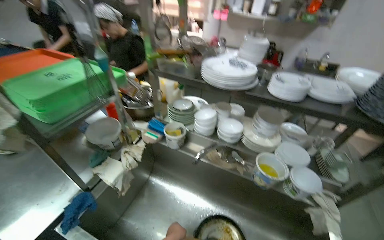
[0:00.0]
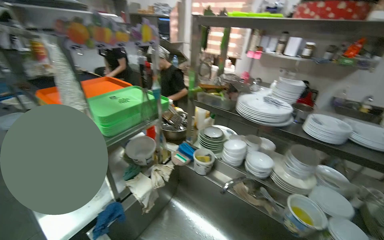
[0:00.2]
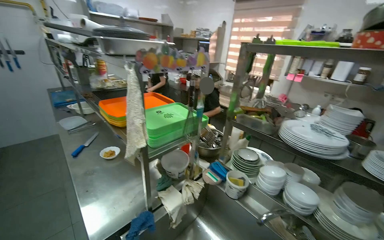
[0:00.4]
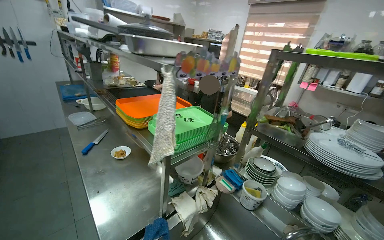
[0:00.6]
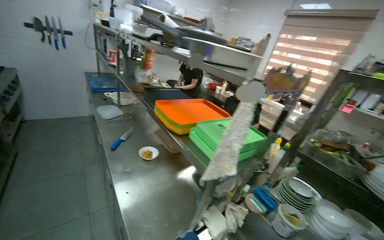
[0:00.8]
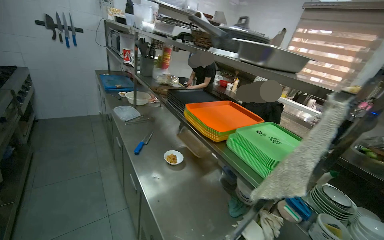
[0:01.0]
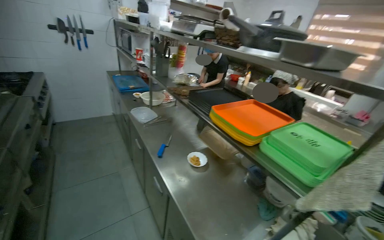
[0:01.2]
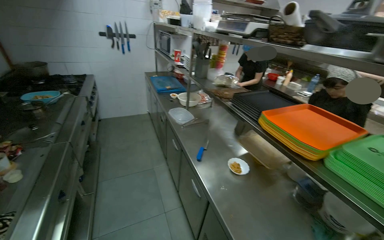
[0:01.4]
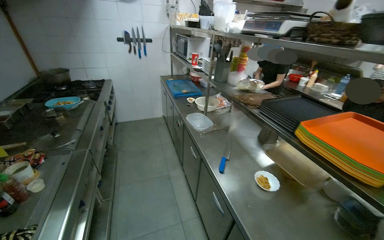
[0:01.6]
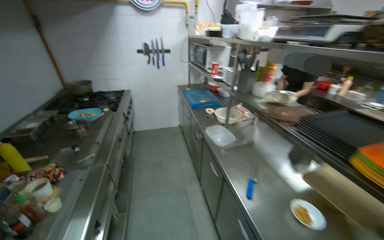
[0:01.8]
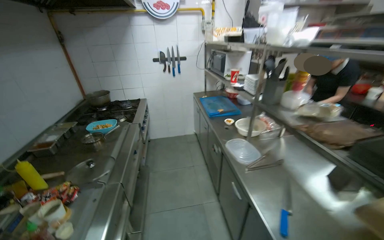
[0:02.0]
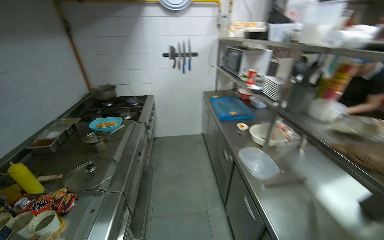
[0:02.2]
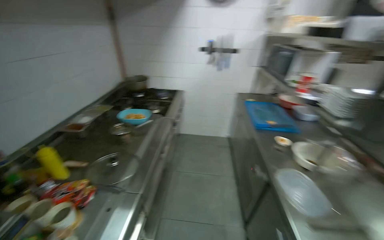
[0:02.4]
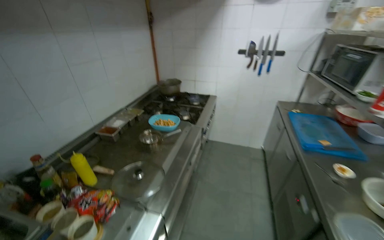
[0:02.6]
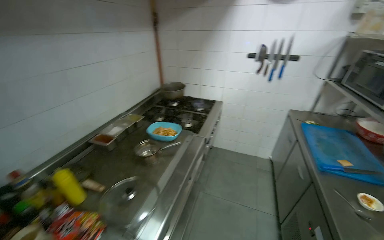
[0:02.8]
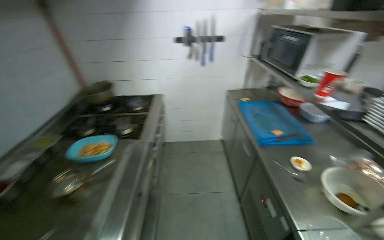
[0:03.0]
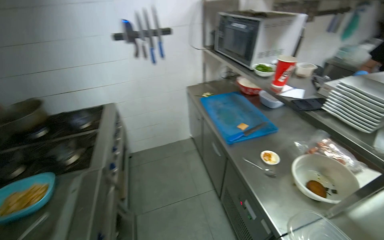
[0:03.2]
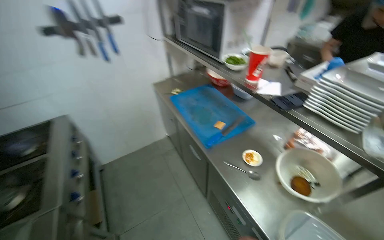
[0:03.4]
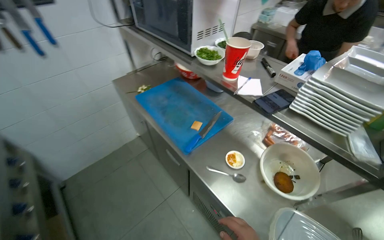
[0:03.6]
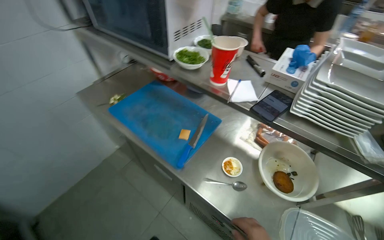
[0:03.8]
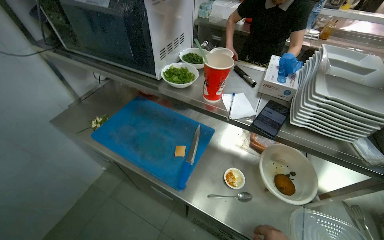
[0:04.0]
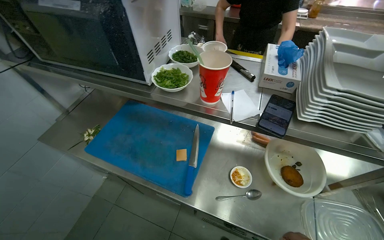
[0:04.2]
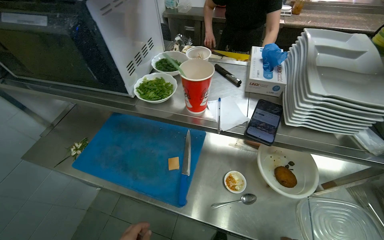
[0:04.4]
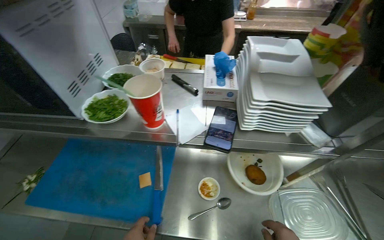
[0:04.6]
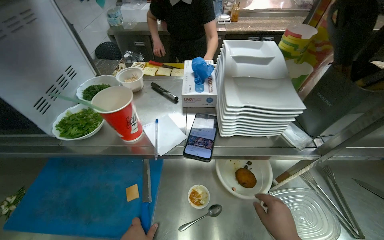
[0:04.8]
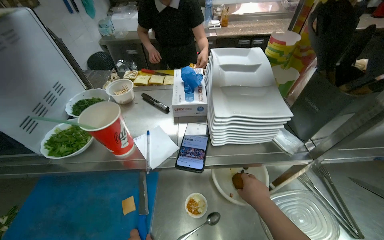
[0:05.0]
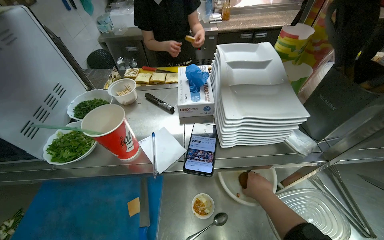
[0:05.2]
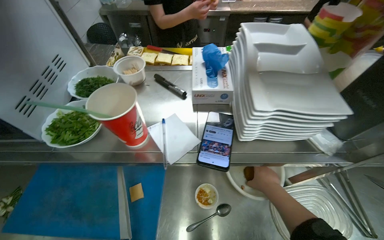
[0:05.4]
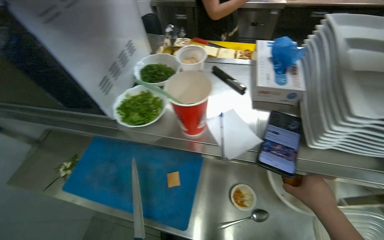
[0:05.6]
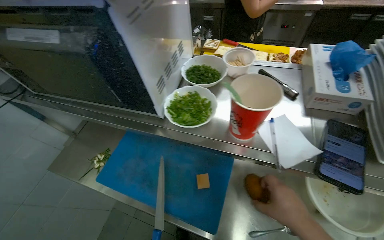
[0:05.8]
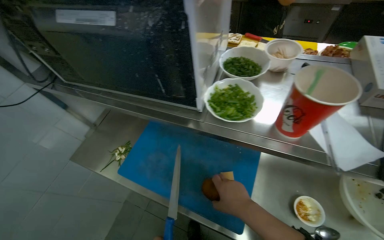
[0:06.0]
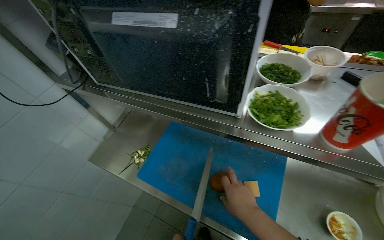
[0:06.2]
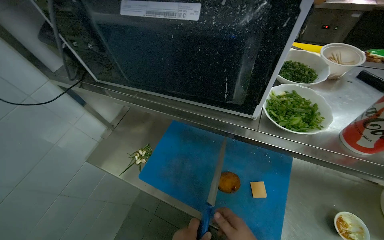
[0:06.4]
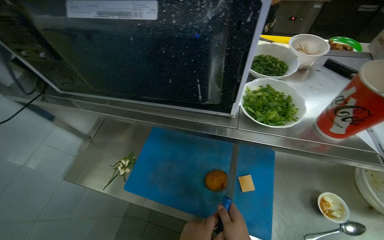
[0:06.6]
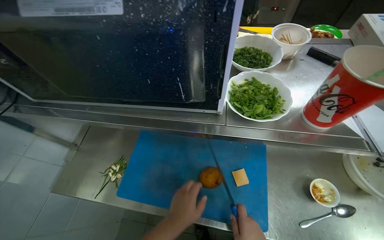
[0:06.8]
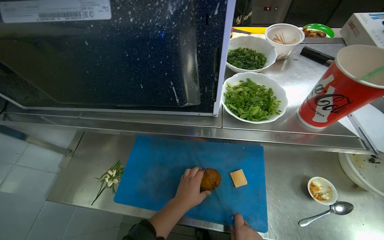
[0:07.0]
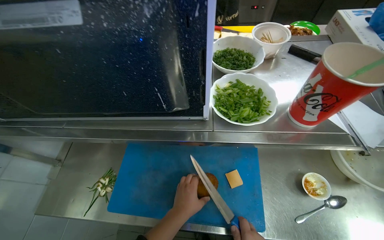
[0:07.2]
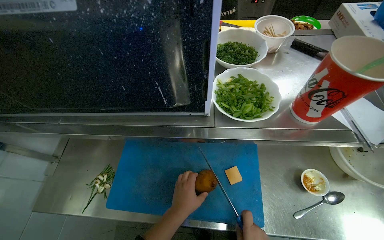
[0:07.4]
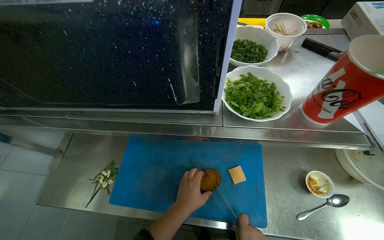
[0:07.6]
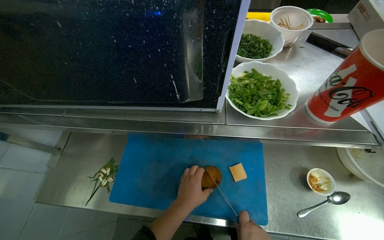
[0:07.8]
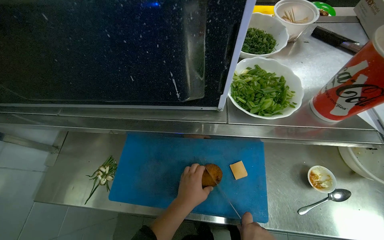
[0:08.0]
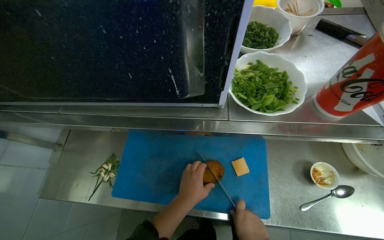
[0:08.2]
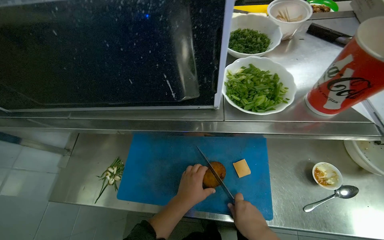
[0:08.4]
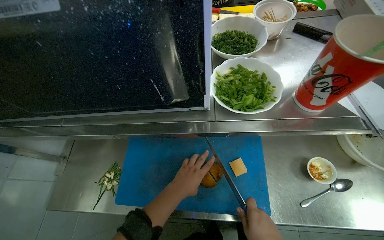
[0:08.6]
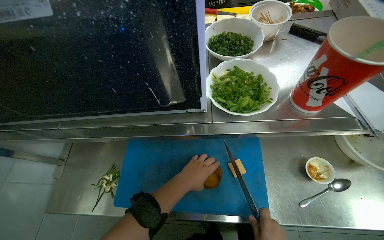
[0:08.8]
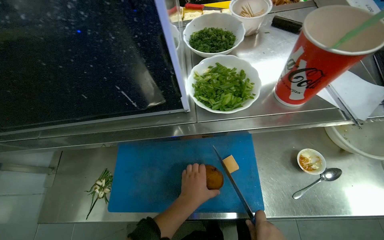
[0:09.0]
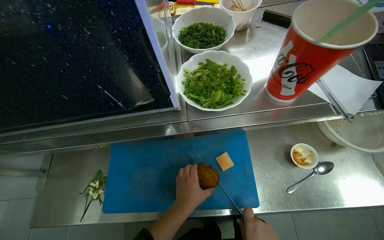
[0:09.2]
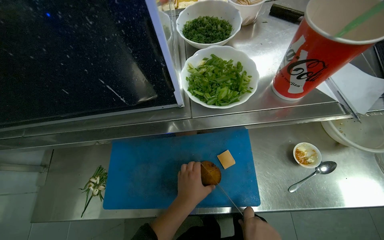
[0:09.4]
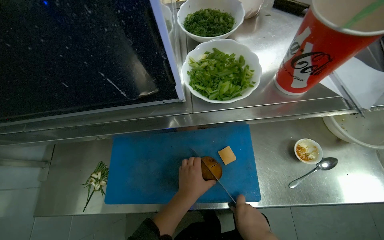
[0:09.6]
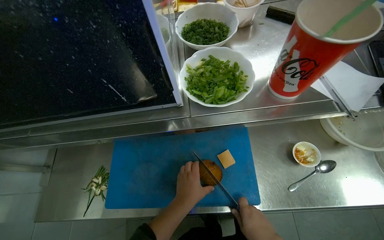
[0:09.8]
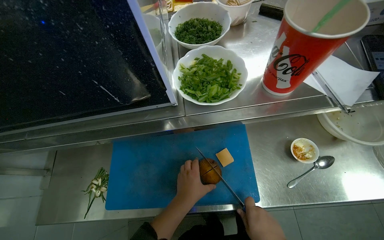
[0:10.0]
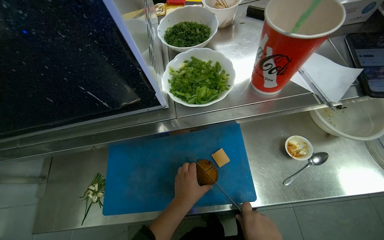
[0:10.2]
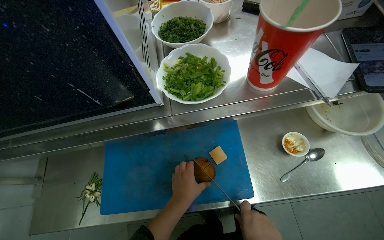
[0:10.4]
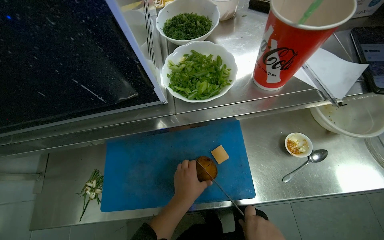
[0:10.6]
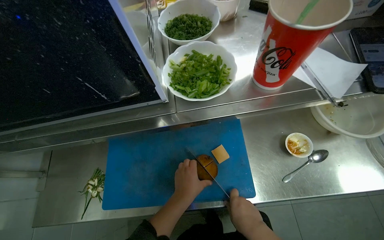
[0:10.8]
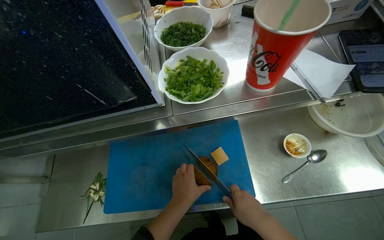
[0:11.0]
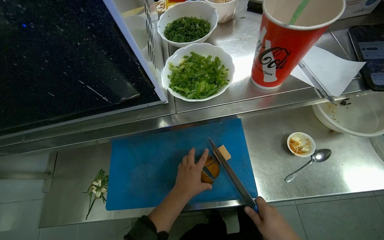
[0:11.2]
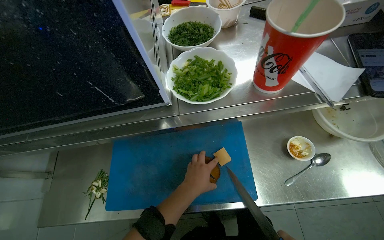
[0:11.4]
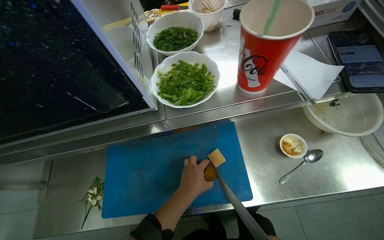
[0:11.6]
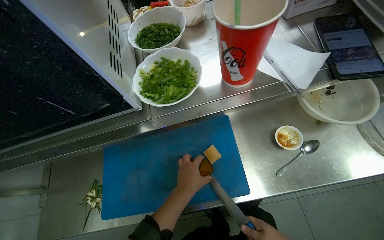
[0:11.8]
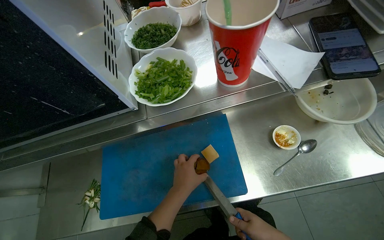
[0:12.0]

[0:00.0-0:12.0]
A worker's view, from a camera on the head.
Job: preparing food.
The whole recording: Preparing and coating bread with sauce. The worker cuts cheese, then uses it to spread sauce on bread in a pan before placing the prepared bread on a plate.
0:00.0 to 0:01.6: The wearer moves some 1 m. The wearer looks about 45 degrees further to the left. The wearer looks roughly 15 degrees further upward.
0:01.6 to 0:03.0: The head travels approximately 1 m. The camera sweeps to the left, by roughly 15 degrees.
0:03.0 to 0:04.4: The camera travels roughly 80 cm. The head turns to the right by approximately 70 degrees. The camera pitches downward, by about 15 degrees.
0:06.0 to 0:07.6: The head turns to the right by approximately 15 degrees.

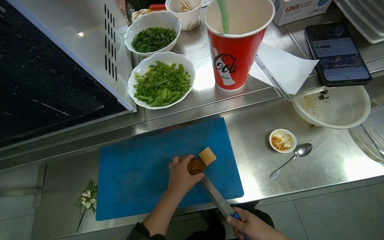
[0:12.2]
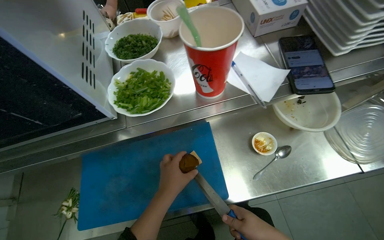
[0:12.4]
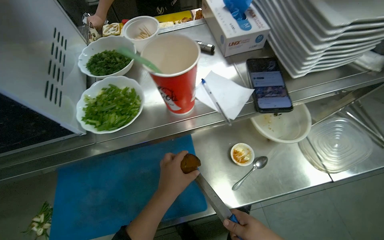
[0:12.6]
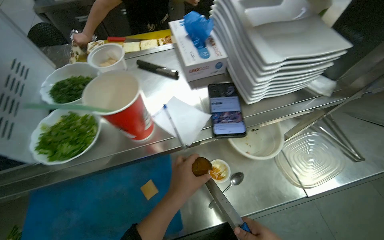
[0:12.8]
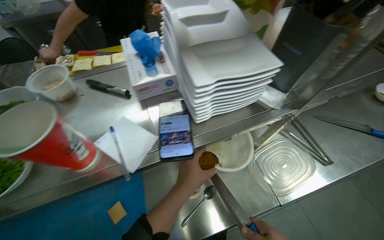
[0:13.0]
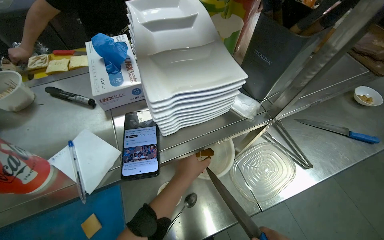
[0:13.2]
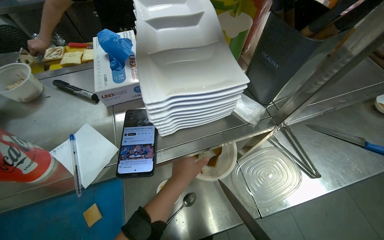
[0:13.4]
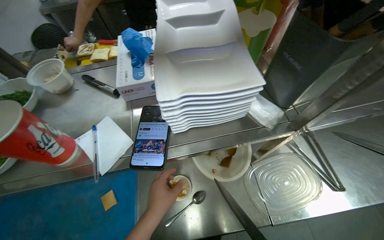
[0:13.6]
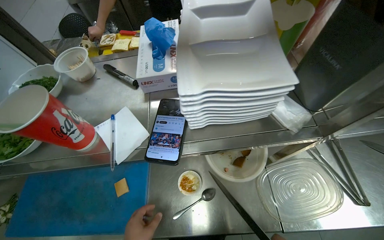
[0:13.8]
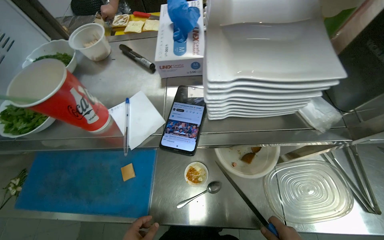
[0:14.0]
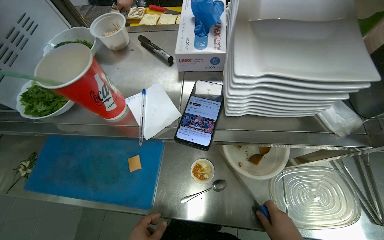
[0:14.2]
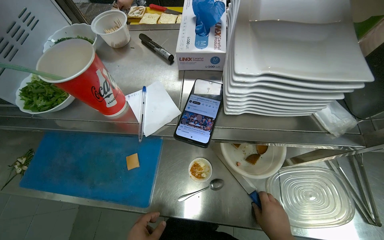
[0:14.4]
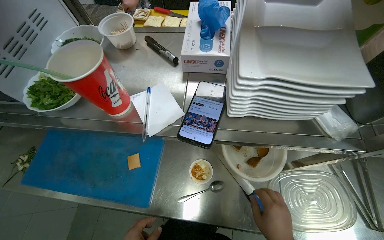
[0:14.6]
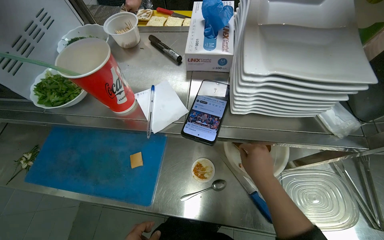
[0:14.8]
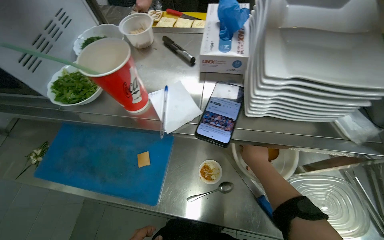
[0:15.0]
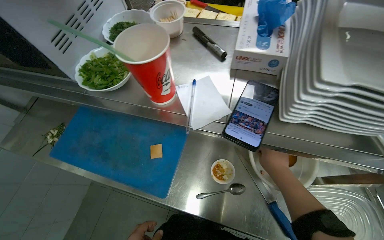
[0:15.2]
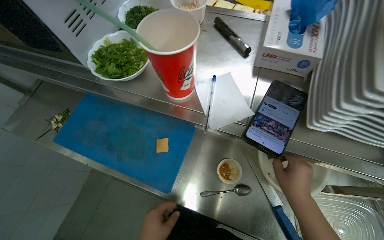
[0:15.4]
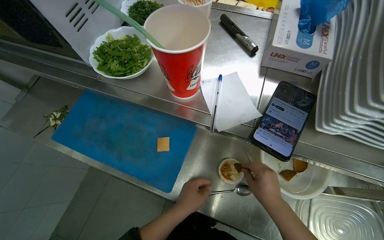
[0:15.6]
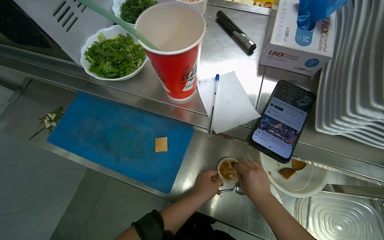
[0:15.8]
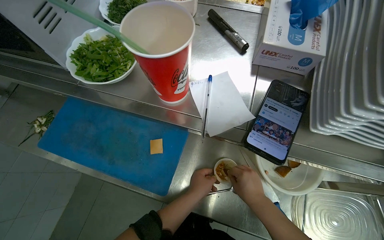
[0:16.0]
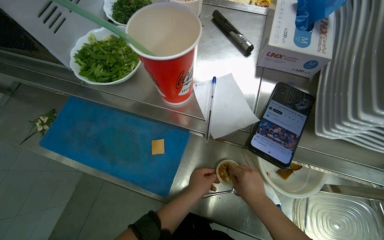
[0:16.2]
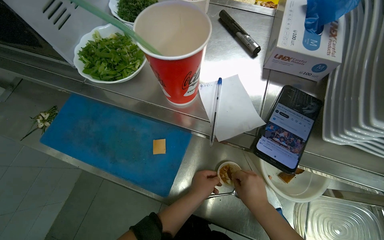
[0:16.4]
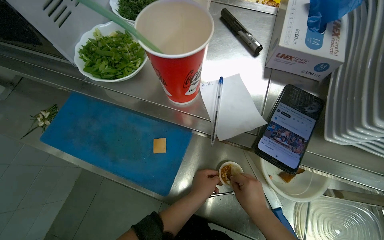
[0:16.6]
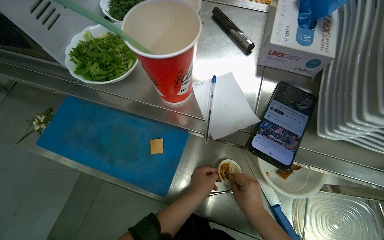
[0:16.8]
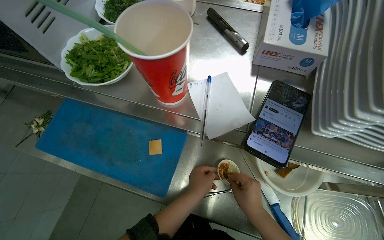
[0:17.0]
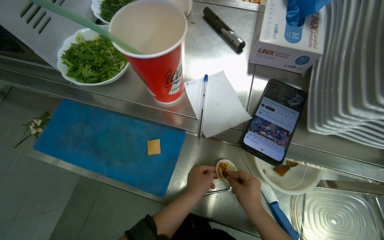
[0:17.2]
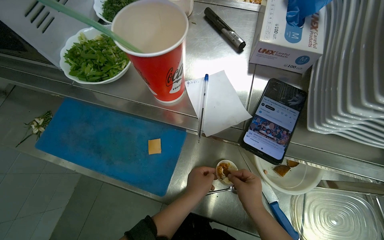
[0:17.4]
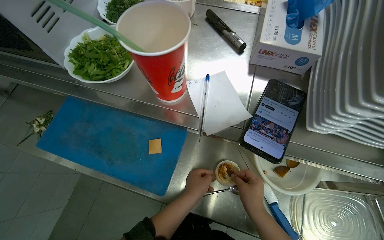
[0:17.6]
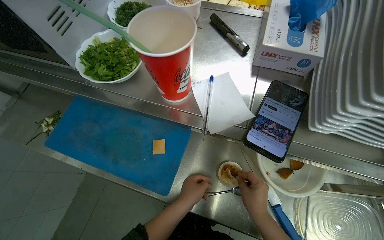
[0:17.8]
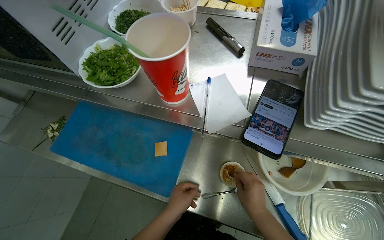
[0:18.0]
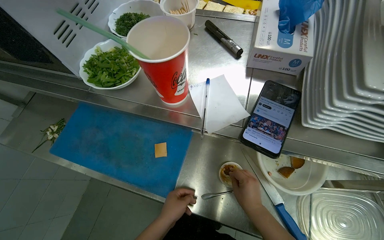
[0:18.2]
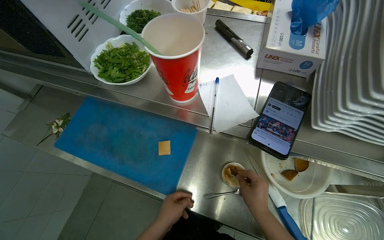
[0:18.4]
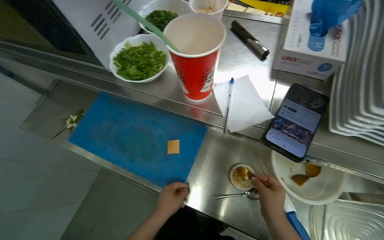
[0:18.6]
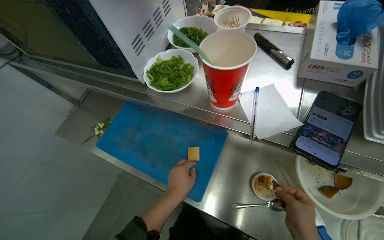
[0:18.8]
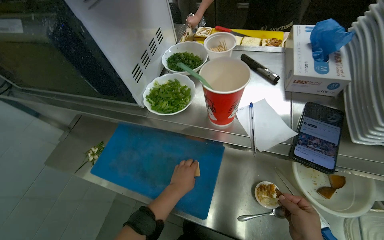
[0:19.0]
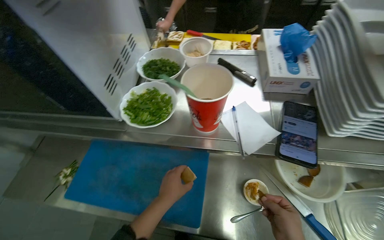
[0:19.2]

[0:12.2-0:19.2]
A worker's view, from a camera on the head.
Job: preparing food.
The whole recording: Preparing and coating bread with sauce. The worker cuts cheese, then uses it to spread sauce on bread in a pan before placing the prepared bread on a plate.
0:16.4 to 0:17.8: The hands make small movements and keep their place.
0:17.8 to 0:19.2: The left hand heads to the left, covering roughly 15 cm.
